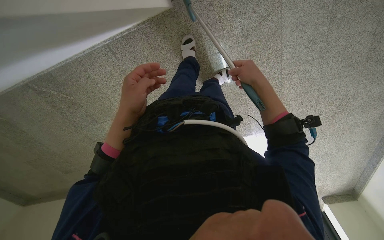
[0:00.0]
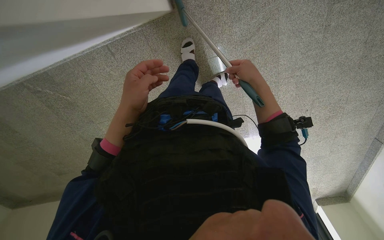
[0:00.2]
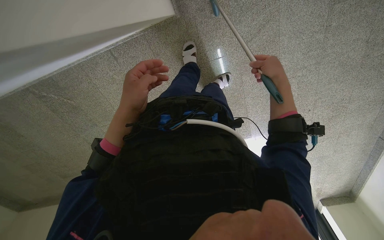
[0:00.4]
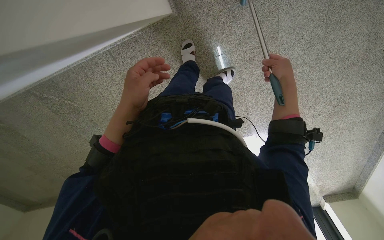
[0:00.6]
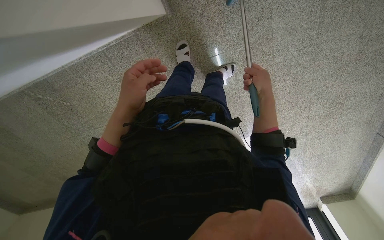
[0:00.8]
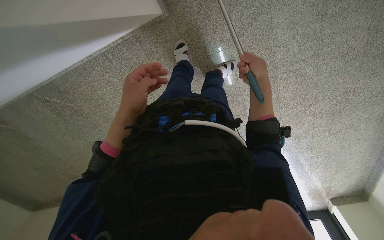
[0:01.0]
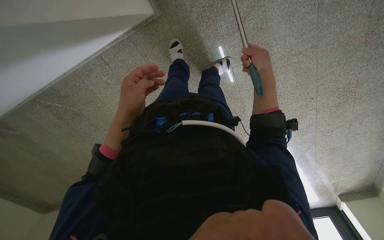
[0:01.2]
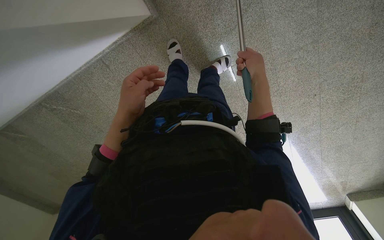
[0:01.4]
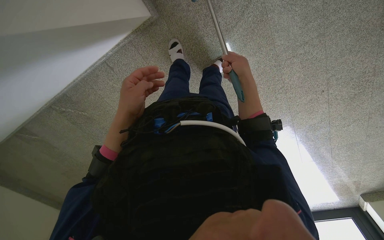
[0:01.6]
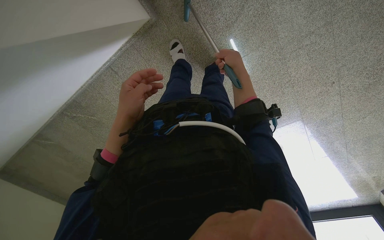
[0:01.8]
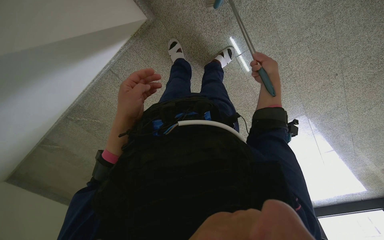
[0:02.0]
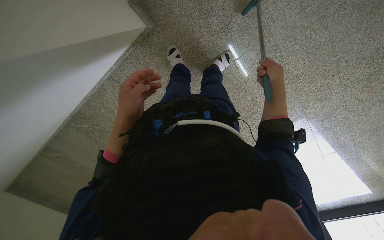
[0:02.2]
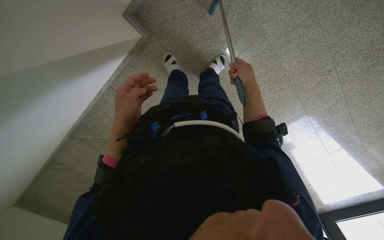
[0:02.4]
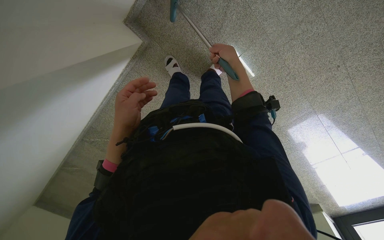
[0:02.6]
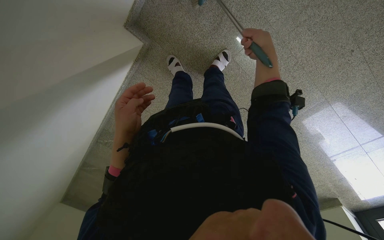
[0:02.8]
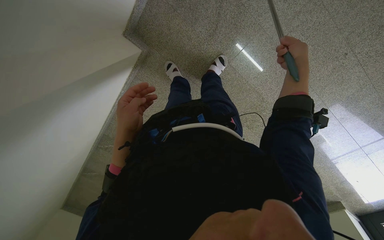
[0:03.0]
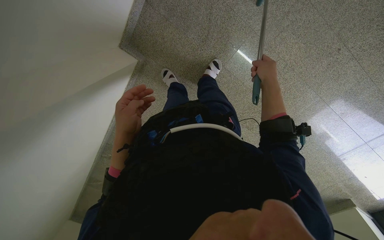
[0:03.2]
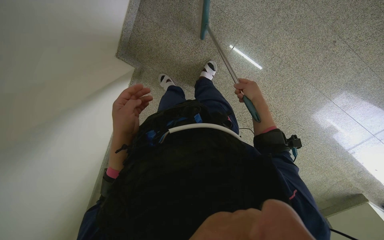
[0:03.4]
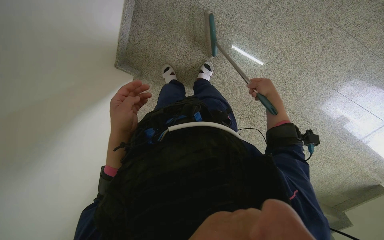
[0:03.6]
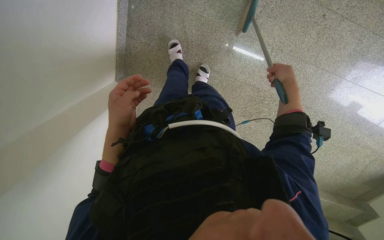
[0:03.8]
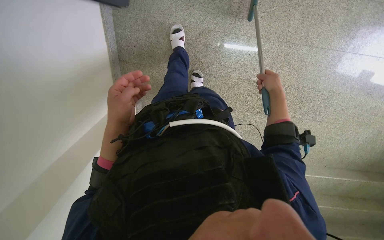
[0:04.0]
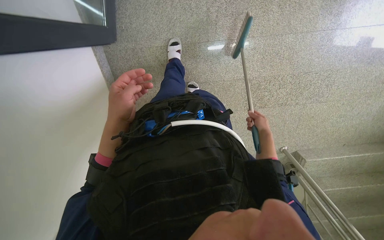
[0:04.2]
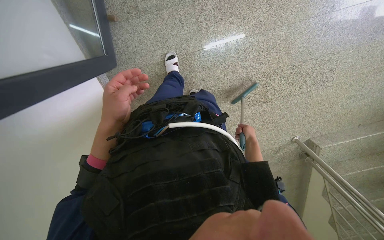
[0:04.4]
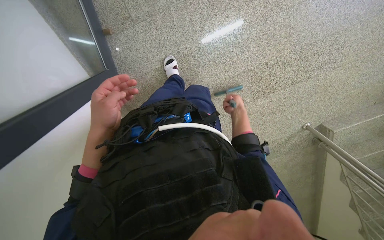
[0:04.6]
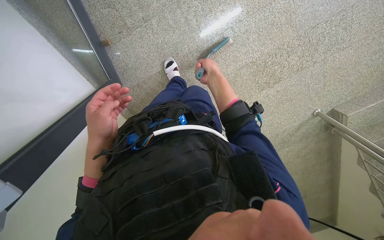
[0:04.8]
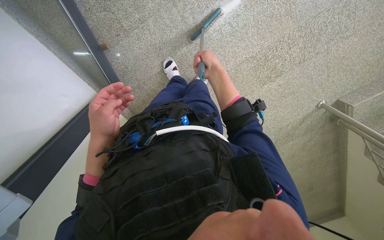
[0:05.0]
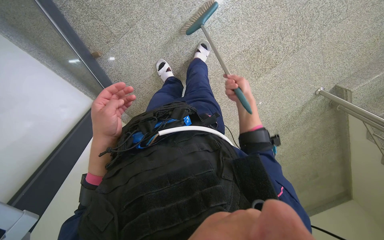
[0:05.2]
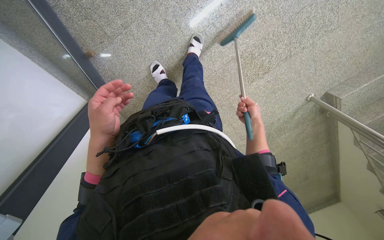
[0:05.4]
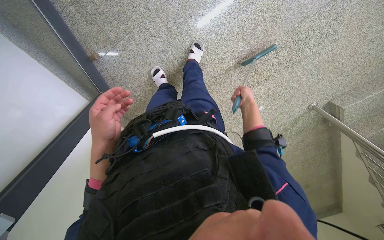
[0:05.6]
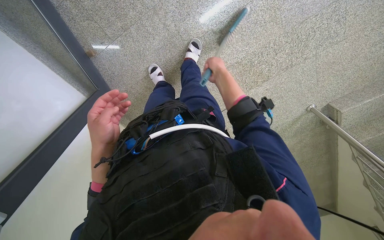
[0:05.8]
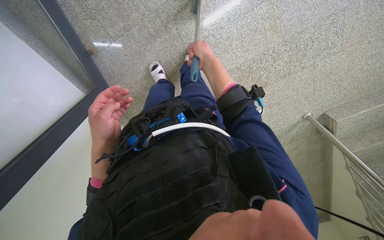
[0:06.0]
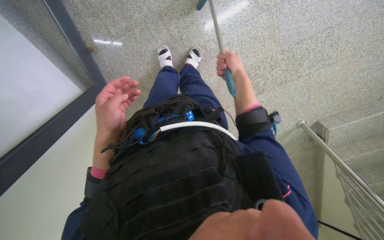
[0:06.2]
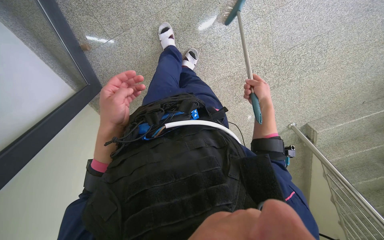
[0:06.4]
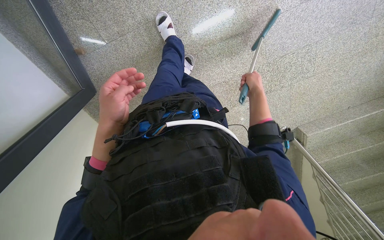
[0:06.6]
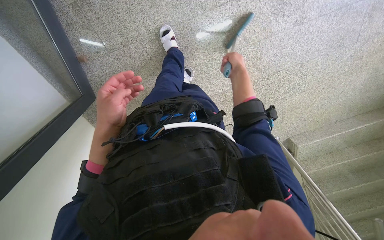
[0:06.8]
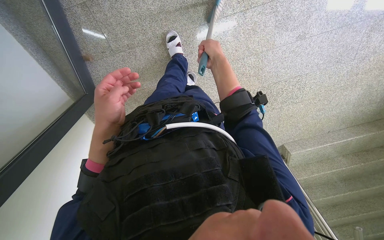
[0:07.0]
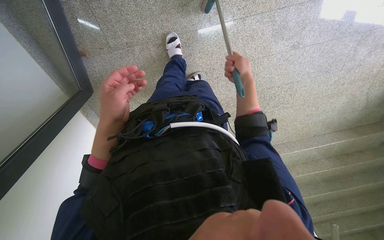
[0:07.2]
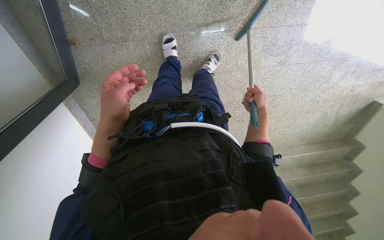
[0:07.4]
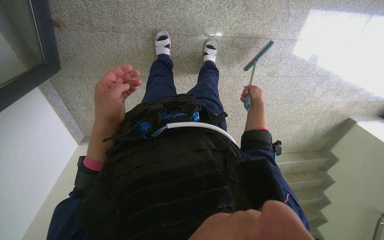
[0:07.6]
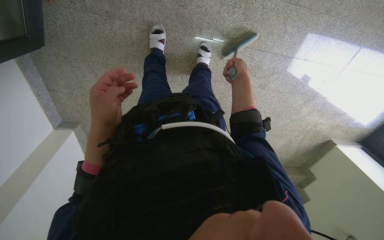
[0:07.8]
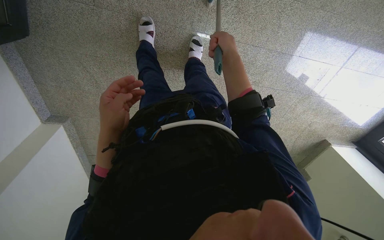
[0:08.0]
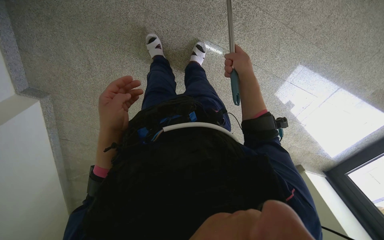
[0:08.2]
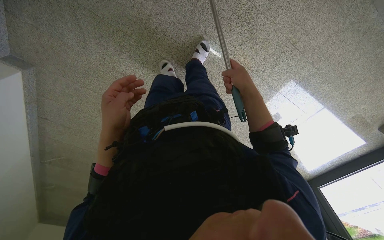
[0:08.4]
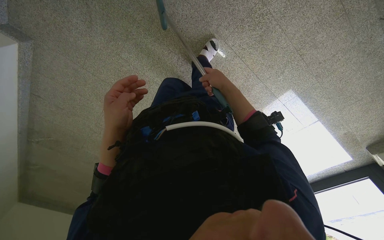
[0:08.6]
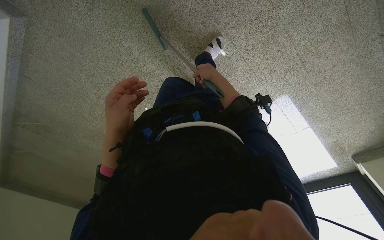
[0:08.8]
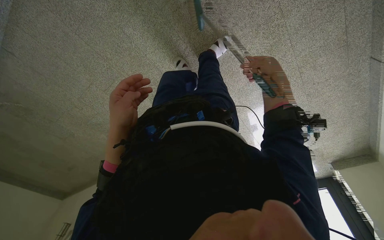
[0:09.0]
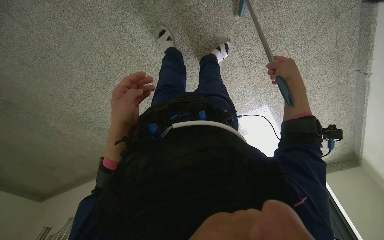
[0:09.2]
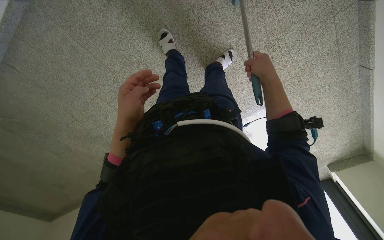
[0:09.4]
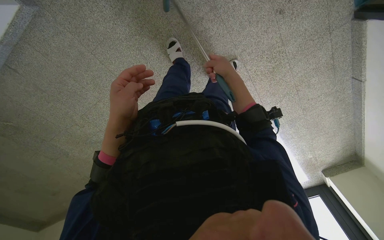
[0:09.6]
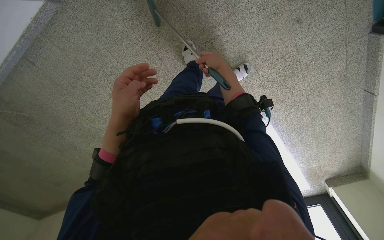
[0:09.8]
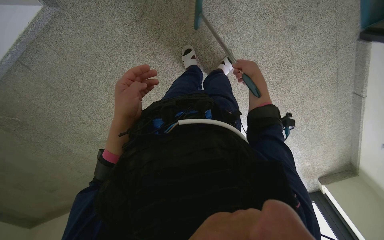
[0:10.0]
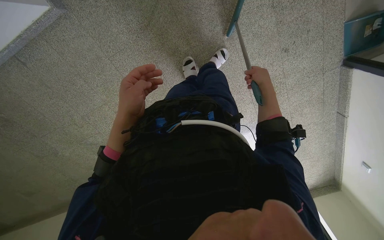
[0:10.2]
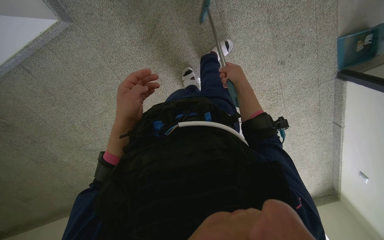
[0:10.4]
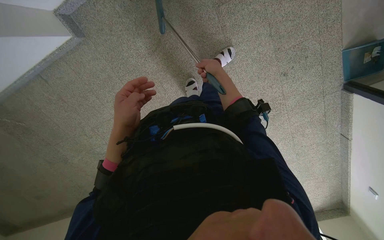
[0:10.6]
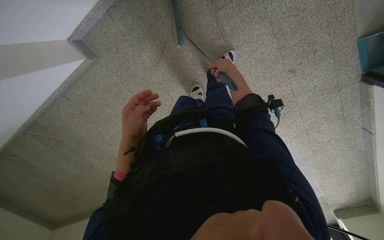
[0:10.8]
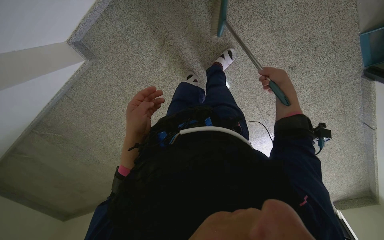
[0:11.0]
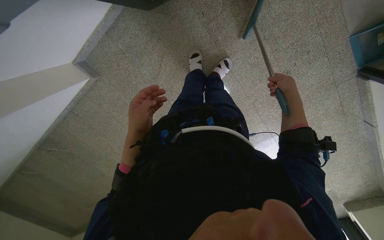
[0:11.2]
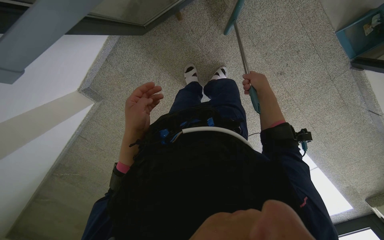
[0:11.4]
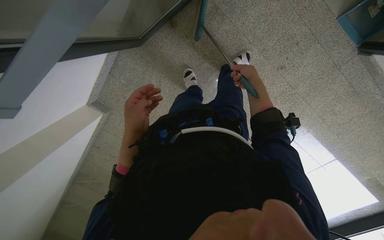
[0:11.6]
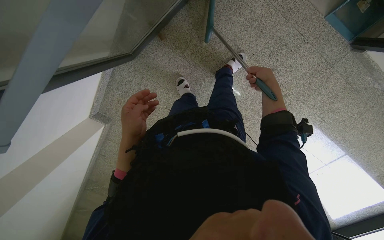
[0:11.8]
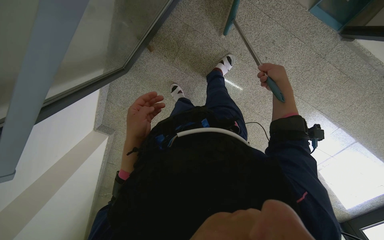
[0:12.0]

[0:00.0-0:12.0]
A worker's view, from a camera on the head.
Job: sweeping floor.
The whole recording: Sweeping stairs with broom. The worker sweeps the stairs with a broom.
0:01.6 to 0:03.0: The right hand swings left and right, approximately 15 cm each way, with 2 reversals.
0:03.0 to 0:04.4: The camera is aimed roughly 20 degrees further to the left. Everything in view rotates some 50 degrees counterclockwise.
0:04.4 to 0:06.0: The right hand moves up and down the picture over roughly 30 cm, changing direction 2 times.
0:06.0 to 0:07.6: The camera sweeps to the right, by approximately 25 degrees. The right hand swings left and right, about 20 cm each way, with 2 reversals.
0:07.6 to 0:09.0: The camera is aimed some 20 degrees further to the right. The scene rotates clockwise by roughly 45 degrees.
0:09.0 to 0:10.4: The right hand swings left and right, some 20 cm each way, with 2 reversals.
0:10.4 to 0:12.0: The camera is carried roughly 60 cm. The view pans to the left by approximately 25 degrees. Everything in view rotates about 25 degrees counterclockwise.

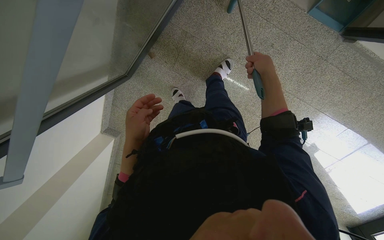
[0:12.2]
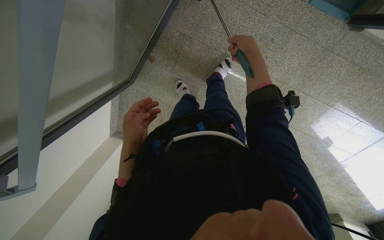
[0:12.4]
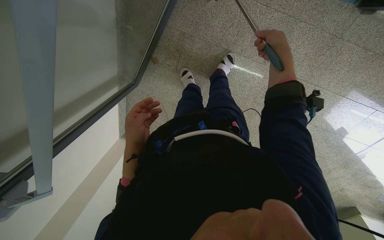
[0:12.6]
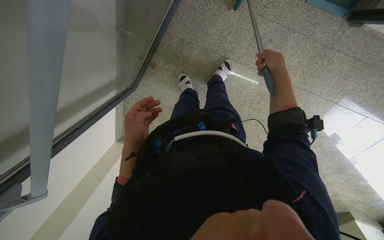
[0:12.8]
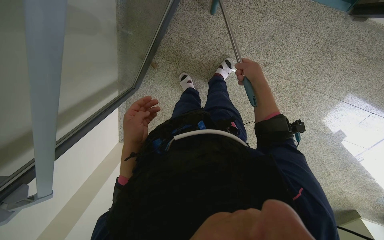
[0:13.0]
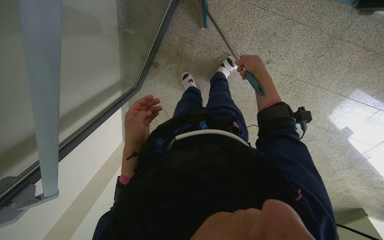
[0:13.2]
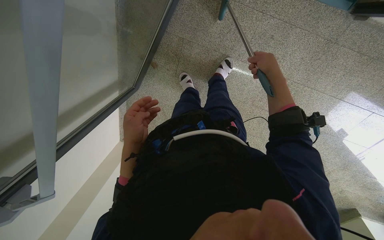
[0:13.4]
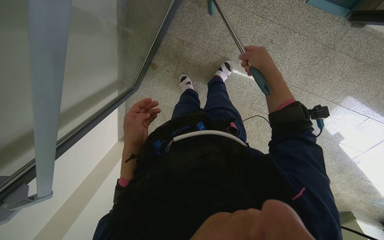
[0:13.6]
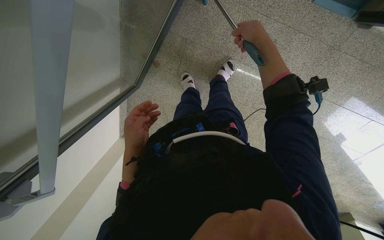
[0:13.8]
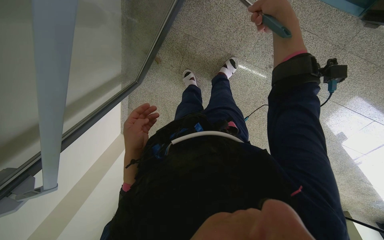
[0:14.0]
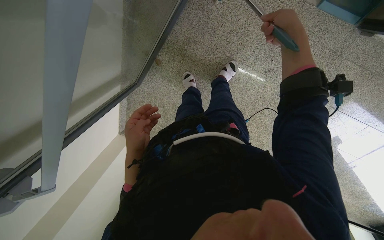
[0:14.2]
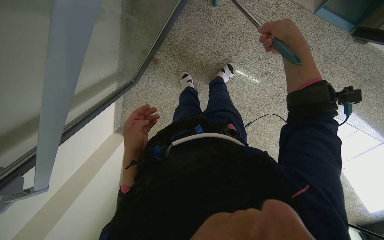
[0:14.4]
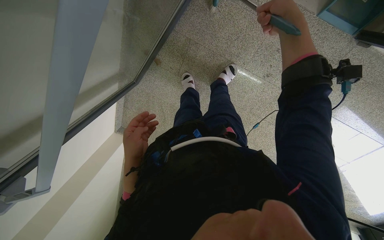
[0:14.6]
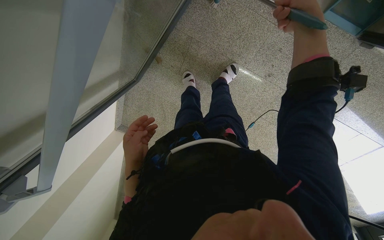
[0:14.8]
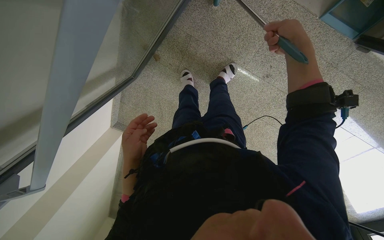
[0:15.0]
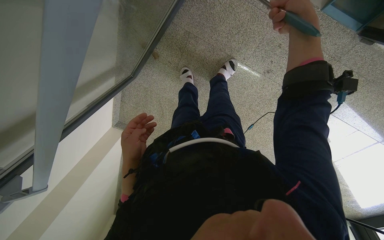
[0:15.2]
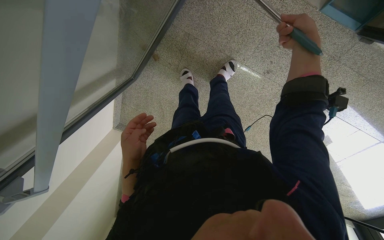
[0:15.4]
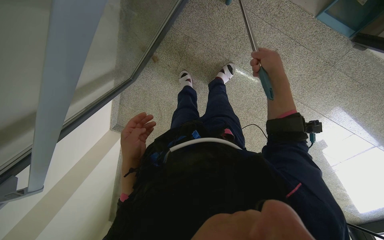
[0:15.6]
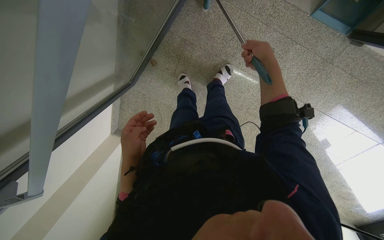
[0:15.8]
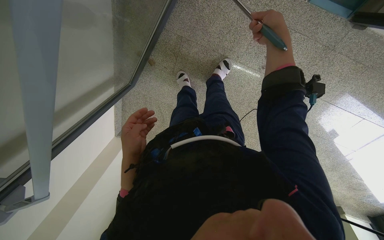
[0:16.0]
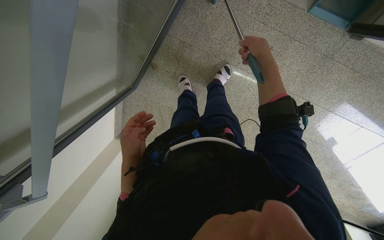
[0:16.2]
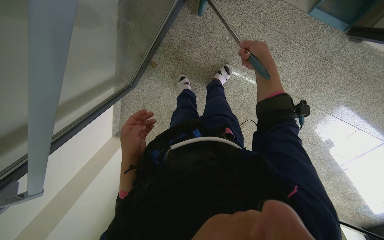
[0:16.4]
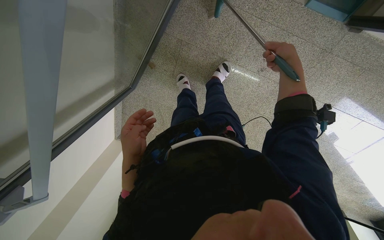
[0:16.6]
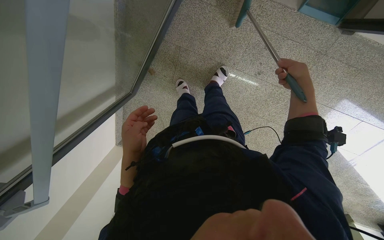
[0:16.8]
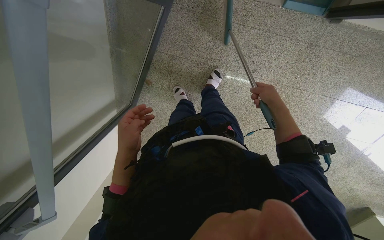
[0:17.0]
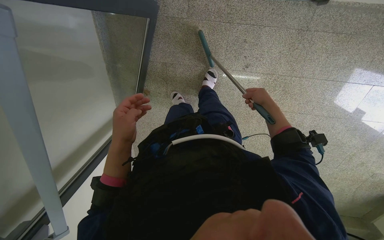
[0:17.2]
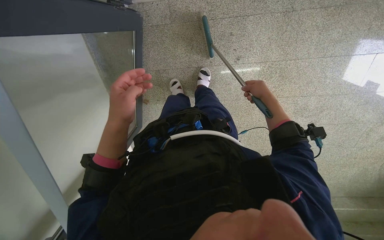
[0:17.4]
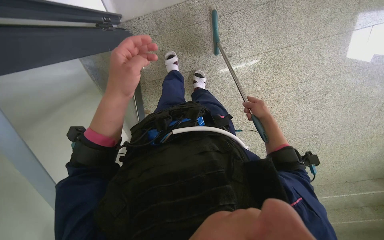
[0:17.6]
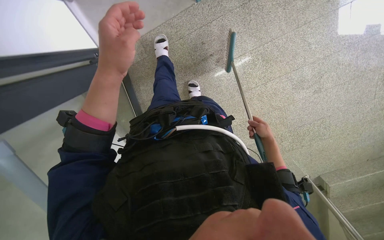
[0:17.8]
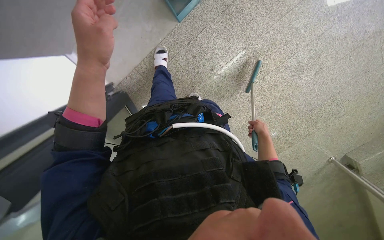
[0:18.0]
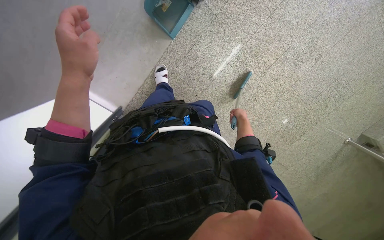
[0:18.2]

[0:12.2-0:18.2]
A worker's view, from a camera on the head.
Job: sweeping floor.
The whole recording: Sweeping stairs with broom. The worker sweeps the stairs with a broom.
0:12.2 to 0:13.8: The right hand heads up the picture, covering about 10 cm.
0:15.2 to 0:16.6: The right hand goes some 10 cm farther from the camera.
0:16.6 to 0:18.2: The camera travels some 40 cm. The camera is aimed approximately 25 degrees further to the left. The wearer looks some 10 degrees further upward. The scene rotates counterclockwise by approximately 65 degrees.

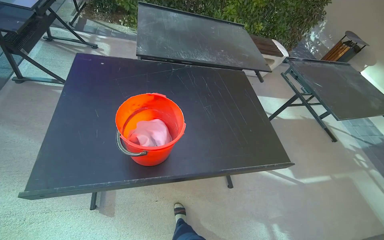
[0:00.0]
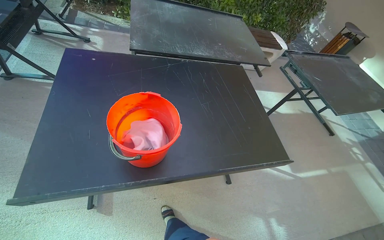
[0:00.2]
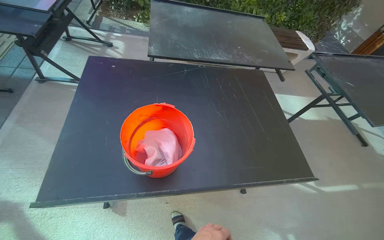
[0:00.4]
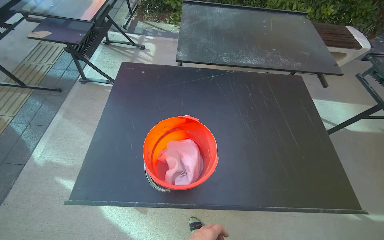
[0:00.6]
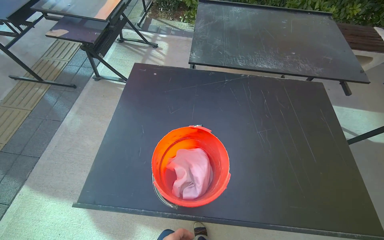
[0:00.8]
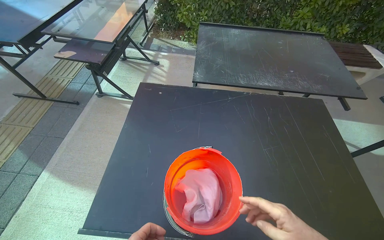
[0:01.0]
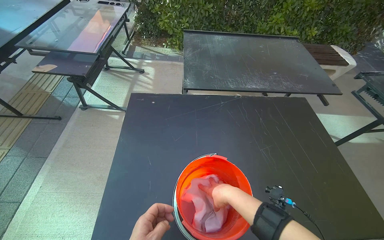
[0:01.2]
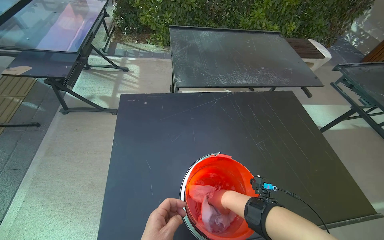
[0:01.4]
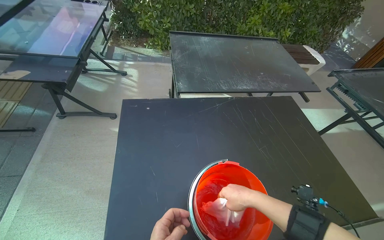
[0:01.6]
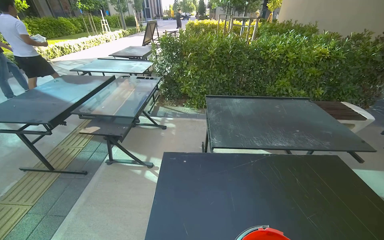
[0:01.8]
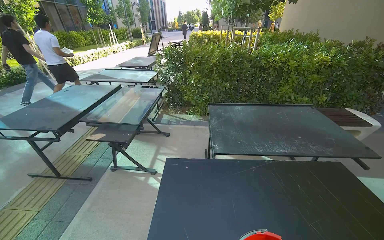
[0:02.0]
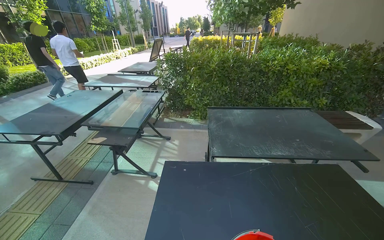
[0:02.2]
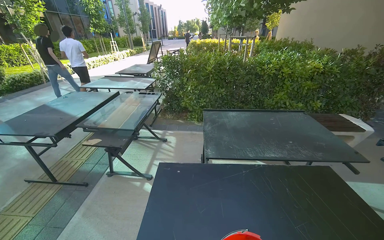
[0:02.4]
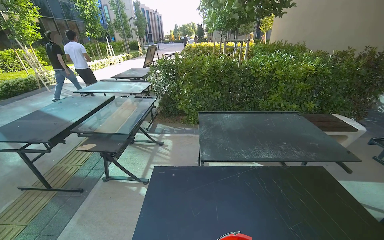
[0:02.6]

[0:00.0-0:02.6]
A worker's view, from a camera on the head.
Job: wiping surfaces.
The whole recording: Preparing cloth and wiping outdoor tables. The worker takes a cloth from the bucket, prepares it, and begins wiping multiple outdoor tables.
0:01.2 to 0:02.6: The camera pitches upward, by some 25 degrees.
